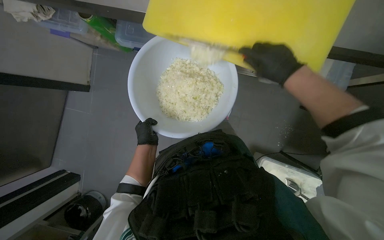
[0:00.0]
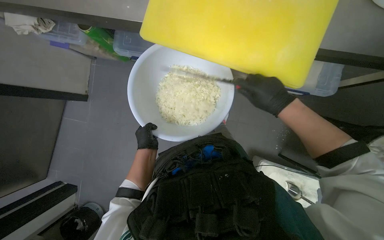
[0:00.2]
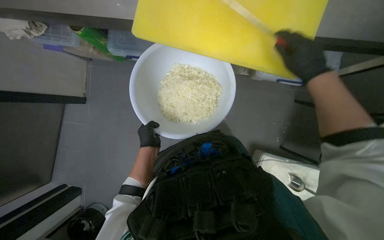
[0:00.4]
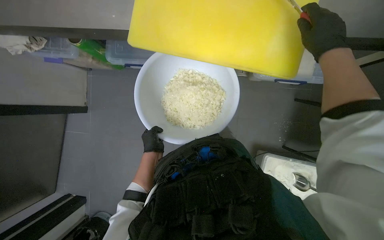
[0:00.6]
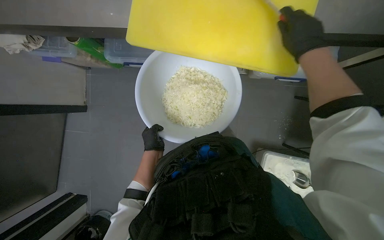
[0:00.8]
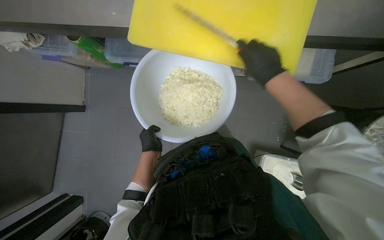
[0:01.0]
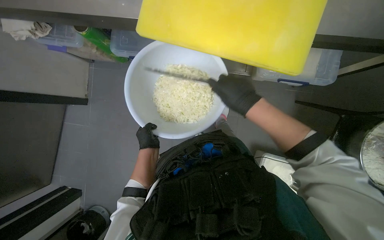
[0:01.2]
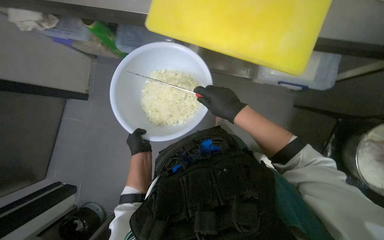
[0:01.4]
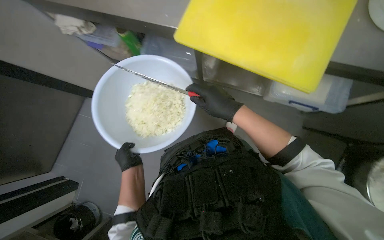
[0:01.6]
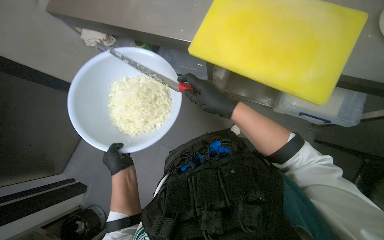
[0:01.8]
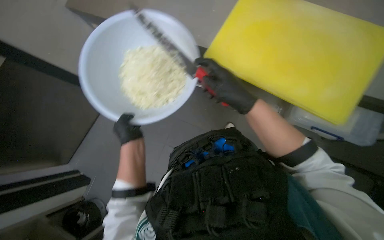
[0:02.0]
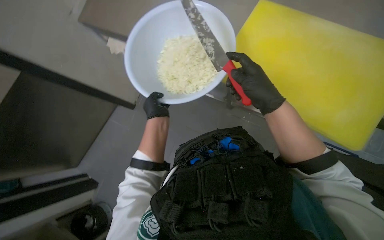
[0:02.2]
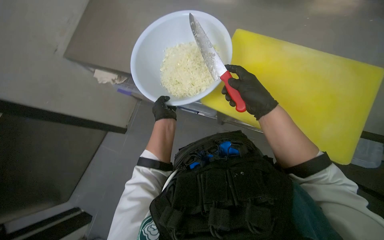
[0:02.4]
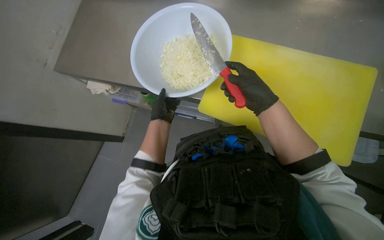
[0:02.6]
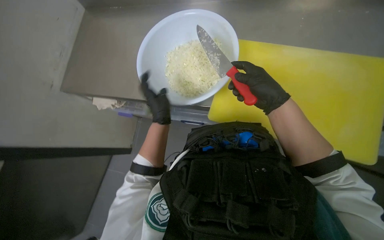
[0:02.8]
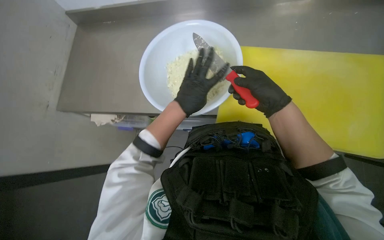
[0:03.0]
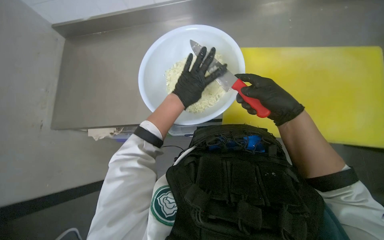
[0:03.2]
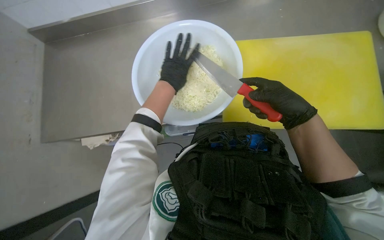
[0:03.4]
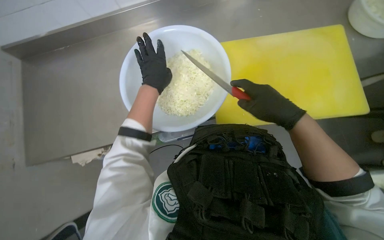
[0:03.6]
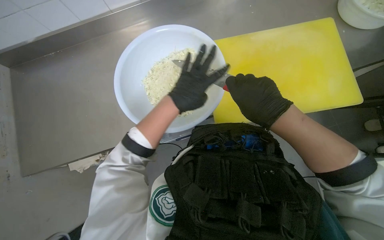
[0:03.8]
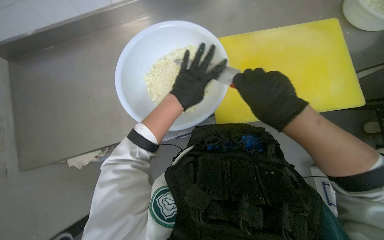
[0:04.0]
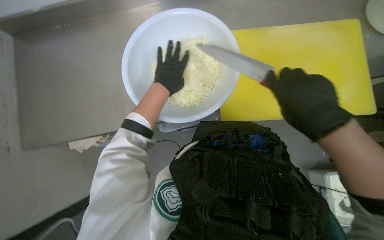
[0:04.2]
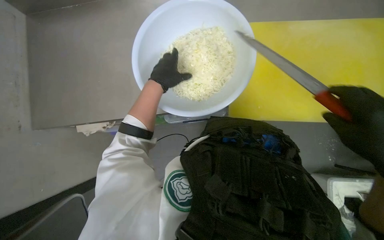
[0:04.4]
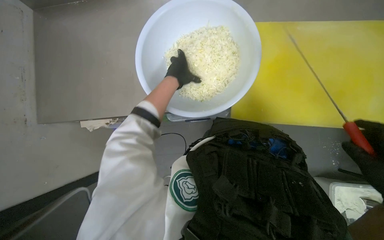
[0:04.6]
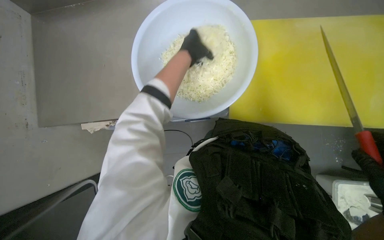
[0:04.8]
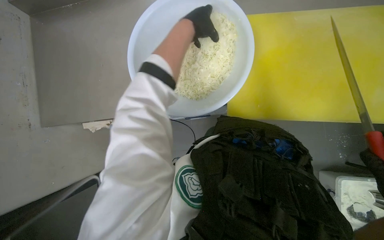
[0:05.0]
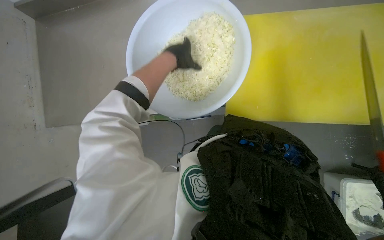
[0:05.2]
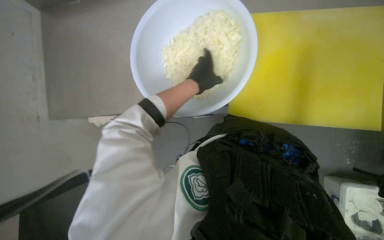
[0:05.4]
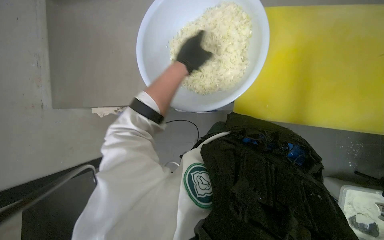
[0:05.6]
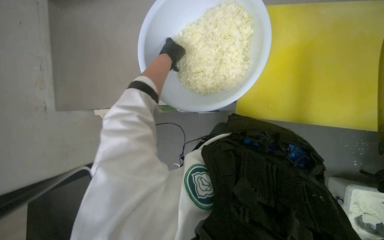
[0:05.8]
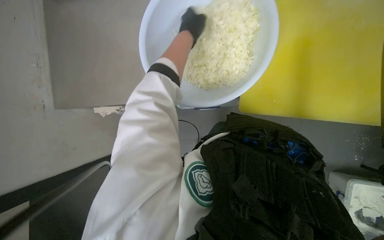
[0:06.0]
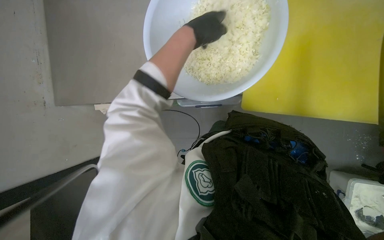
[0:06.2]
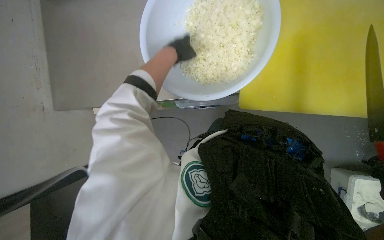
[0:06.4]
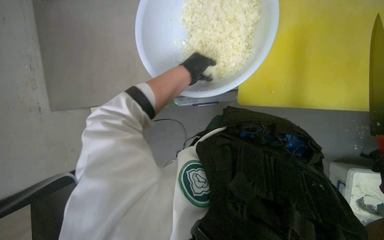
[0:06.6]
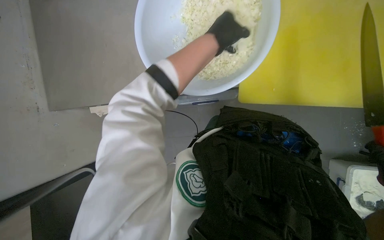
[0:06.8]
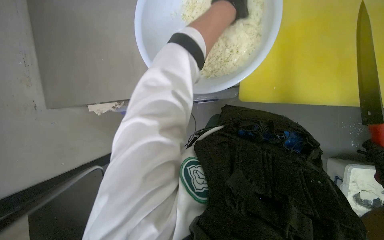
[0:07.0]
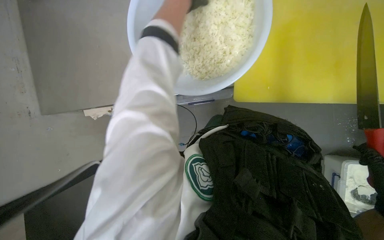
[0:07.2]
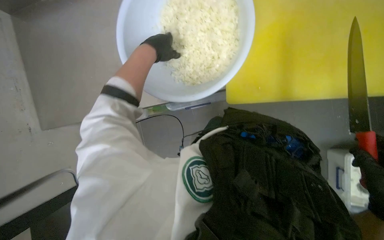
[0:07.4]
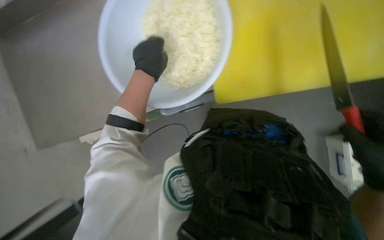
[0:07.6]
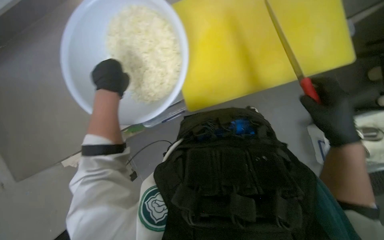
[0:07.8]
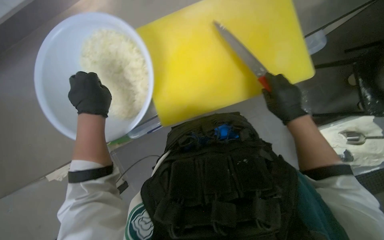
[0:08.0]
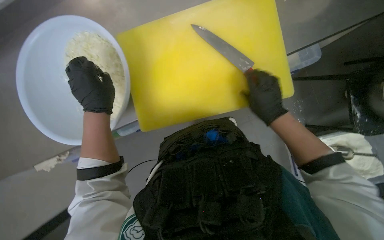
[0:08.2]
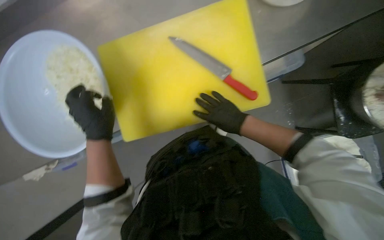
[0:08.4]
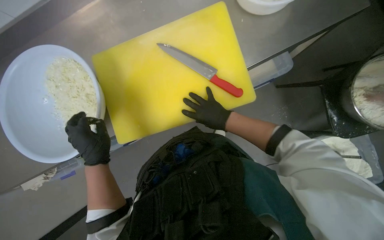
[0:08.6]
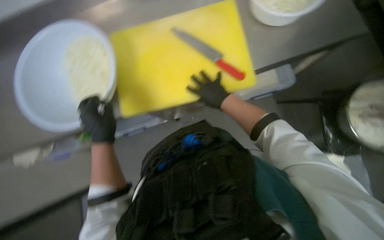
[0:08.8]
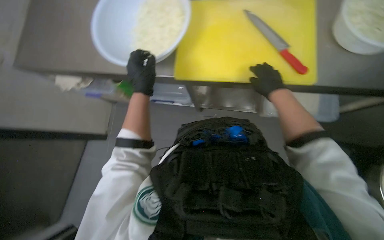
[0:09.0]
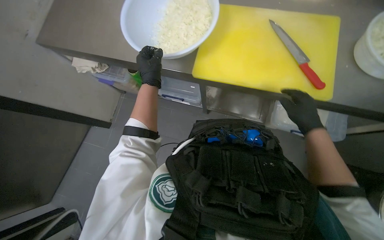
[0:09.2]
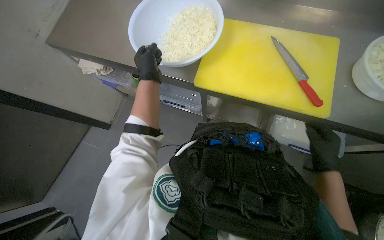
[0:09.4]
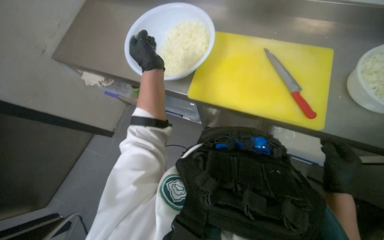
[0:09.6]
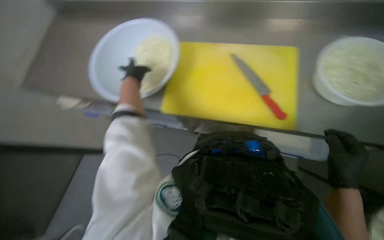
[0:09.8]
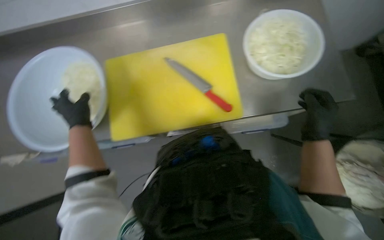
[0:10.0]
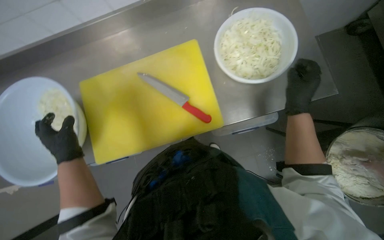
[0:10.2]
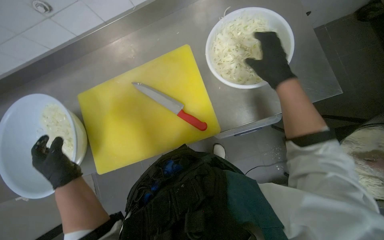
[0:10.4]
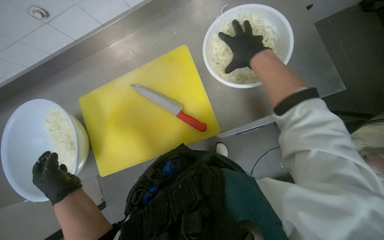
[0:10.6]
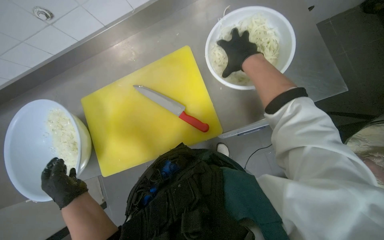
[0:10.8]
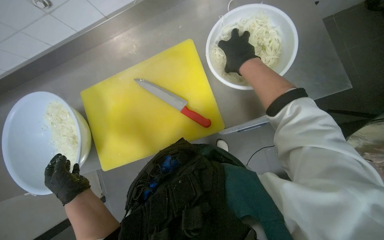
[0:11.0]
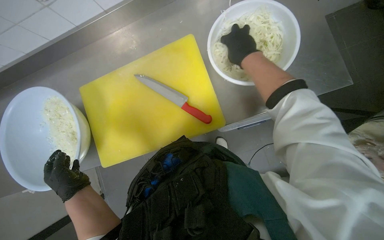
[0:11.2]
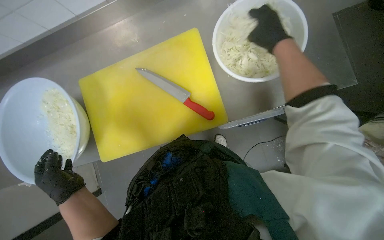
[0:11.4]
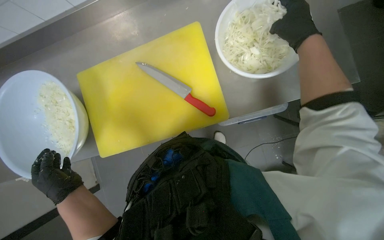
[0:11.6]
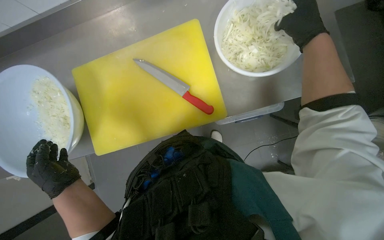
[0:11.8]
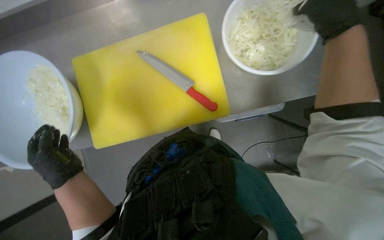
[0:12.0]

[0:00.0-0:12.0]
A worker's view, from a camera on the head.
Job: preparing food.
The whole recording: Chopping onions. The worker chops another piece of onion on the yellow cutting board.
0:00.0 to 0:01.6: The right hand travels to the left and down the picture by some 20 cm; the left hand heads down the picture, covering approximately 15 cm.
0:03.0 to 0:04.4: The left hand swings left and right, roughly 10 cm each way, with 2 reversals.
0:04.4 to 0:06.0: The left hand swings up and down the picture, some 10 cm each way, with 2 reversals.
0:07.6 to 0:09.0: The head turns to the right by roughly 25 degrees. The camera pitches upward, by approximately 20 degrees.
0:09.0 to 0:10.4: The left hand travels to the left by some 10 cm. Meanwhile the right hand goes down the picture and returns, approximately 15 cm each way.
0:10.4 to 0:12.0: The right hand goes about 10 cm nearer to the camera.

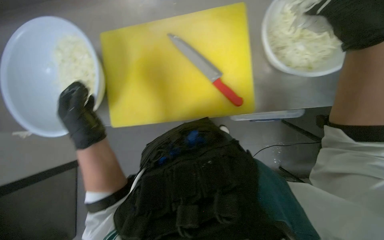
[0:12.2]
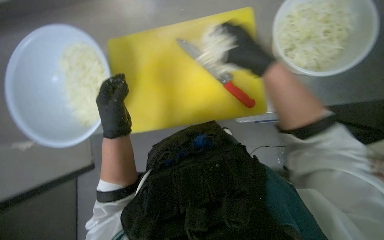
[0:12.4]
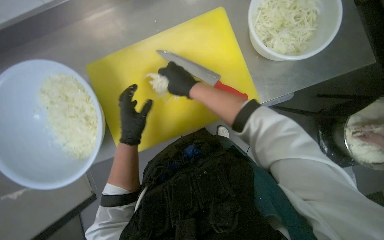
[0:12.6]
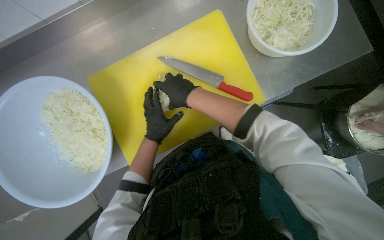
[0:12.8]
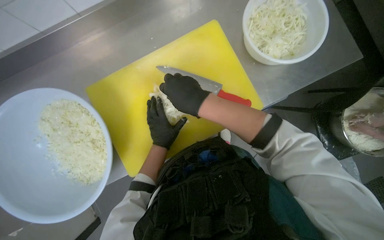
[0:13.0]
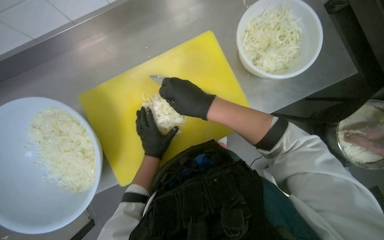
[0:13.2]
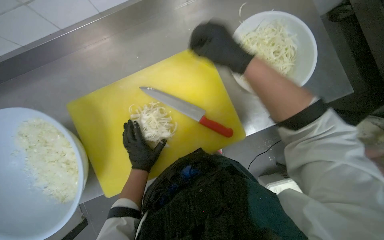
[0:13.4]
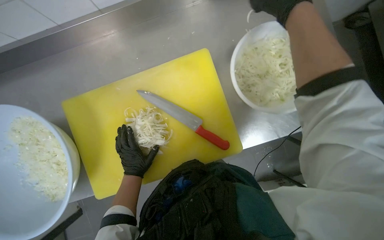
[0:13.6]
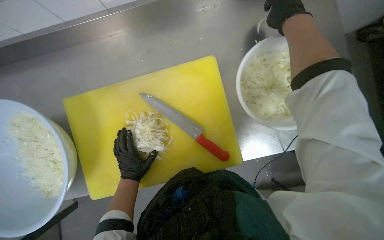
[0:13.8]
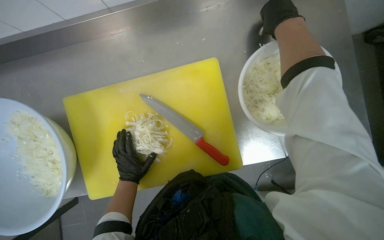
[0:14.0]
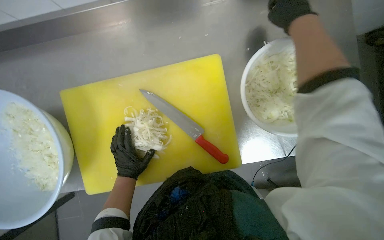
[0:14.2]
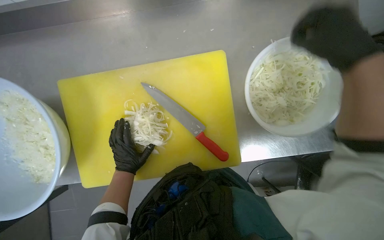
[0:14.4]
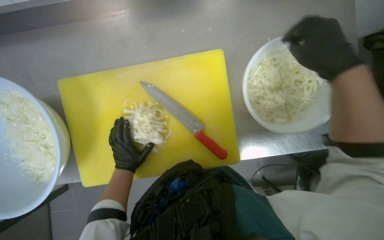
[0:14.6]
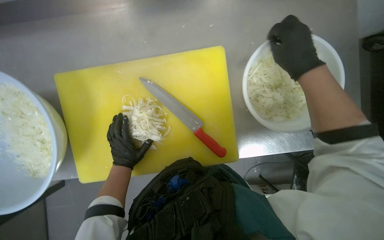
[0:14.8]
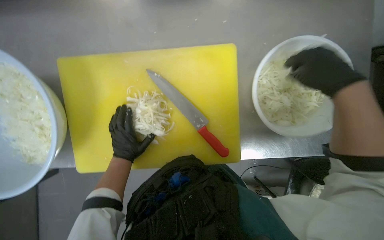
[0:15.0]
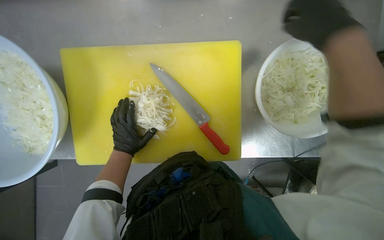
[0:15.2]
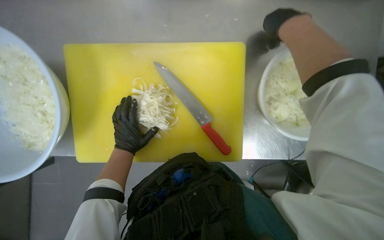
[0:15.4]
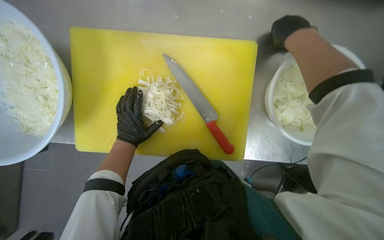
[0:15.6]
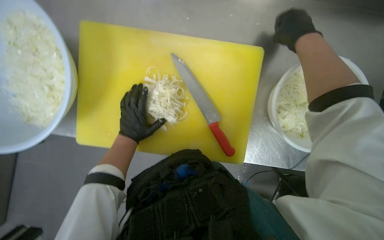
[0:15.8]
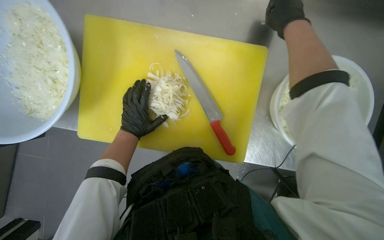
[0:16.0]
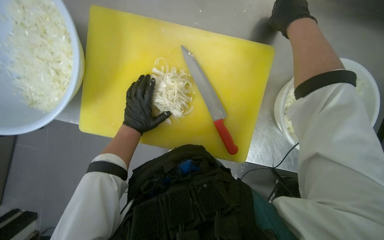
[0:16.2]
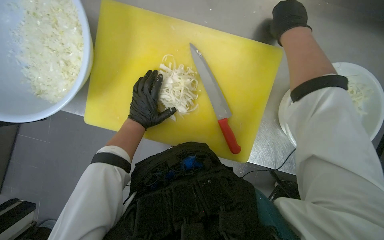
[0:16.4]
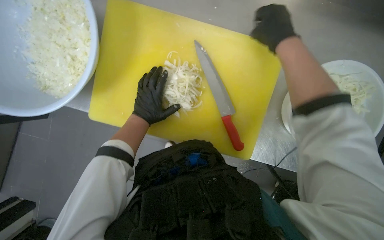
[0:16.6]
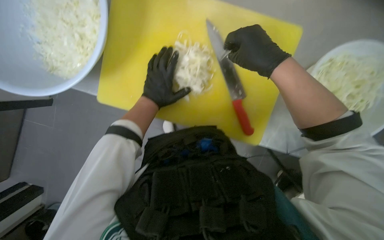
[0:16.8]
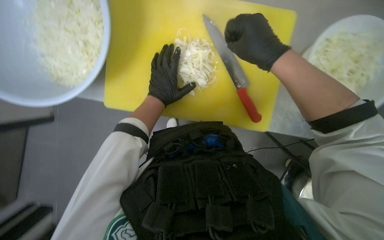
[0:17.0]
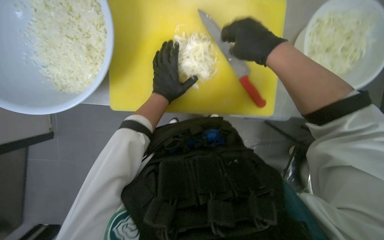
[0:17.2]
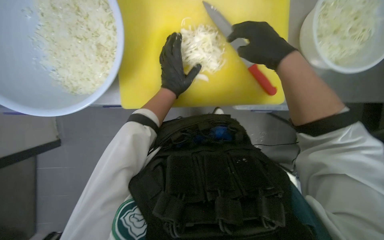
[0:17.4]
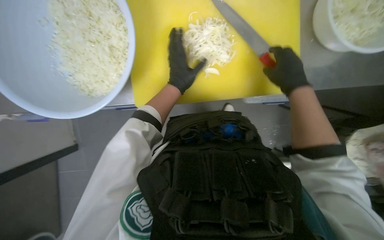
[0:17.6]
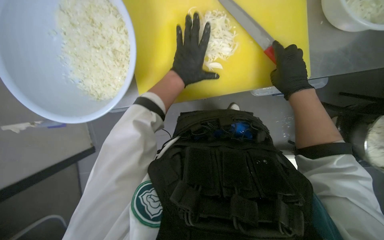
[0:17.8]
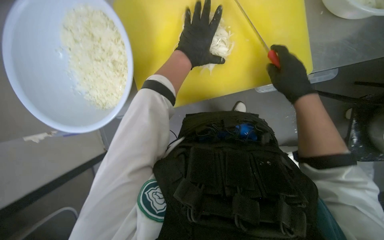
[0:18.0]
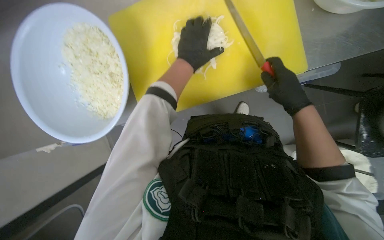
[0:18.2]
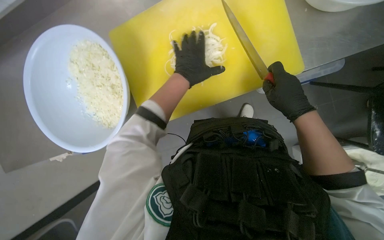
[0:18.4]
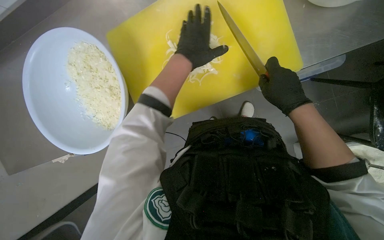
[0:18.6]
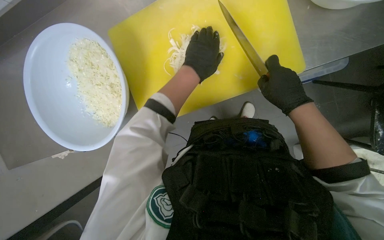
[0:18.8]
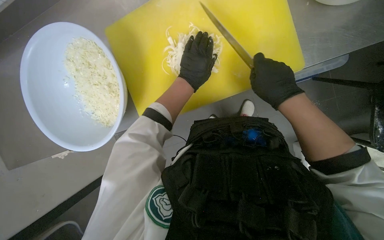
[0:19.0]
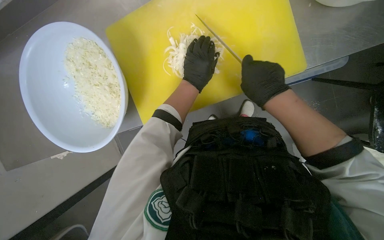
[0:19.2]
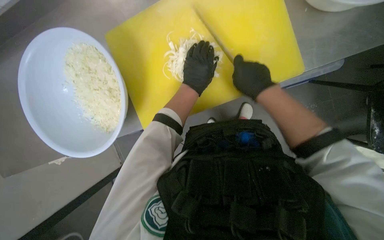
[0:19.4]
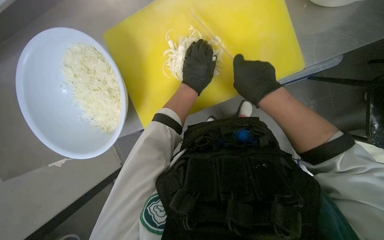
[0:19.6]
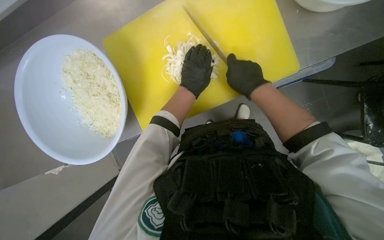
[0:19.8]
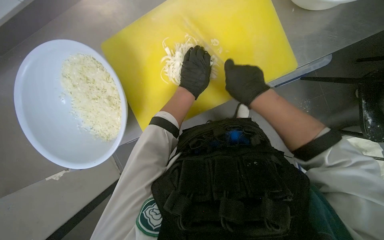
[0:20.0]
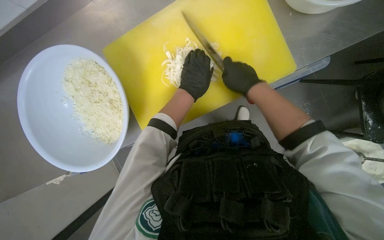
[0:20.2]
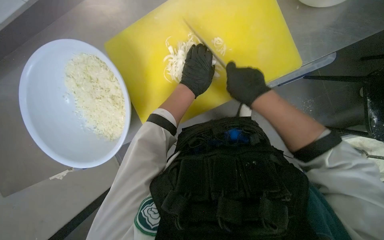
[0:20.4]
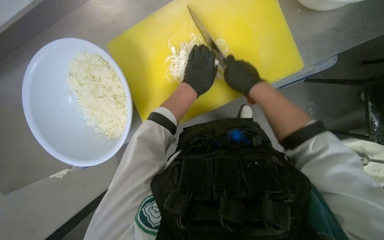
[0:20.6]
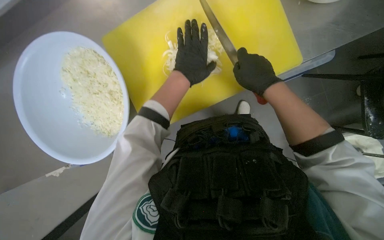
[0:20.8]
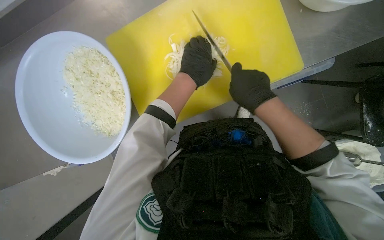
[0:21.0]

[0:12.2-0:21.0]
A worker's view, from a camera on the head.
Job: preparing food.
The whole recording: Chopping onions. The worker chops another piece of onion on the yellow cutting board.
0:12.2 to 0:13.6: The right hand shifts approximately 25 cm up the picture.
0:15.2 to 0:16.6: The right hand goes approximately 20 cm to the left.
0:16.6 to 0:18.0: The scene turns about 30 degrees counterclockwise in the picture. The left hand moves nearer to the camera, roughly 10 cm, while the right hand moves down the picture, approximately 35 cm.
0:18.0 to 0:19.6: The hands stay close to where they were, moving slightly.
0:19.6 to 0:21.0: The hands are busy where they are.
